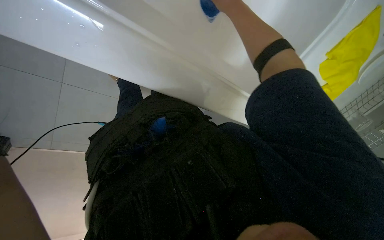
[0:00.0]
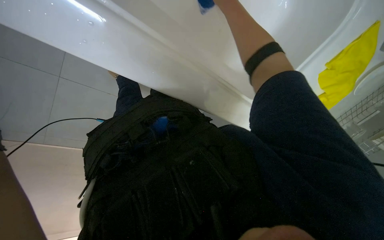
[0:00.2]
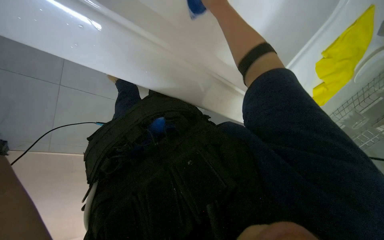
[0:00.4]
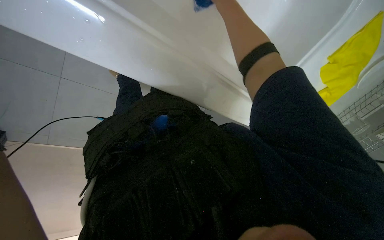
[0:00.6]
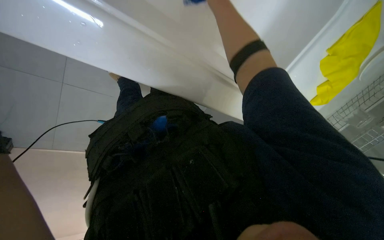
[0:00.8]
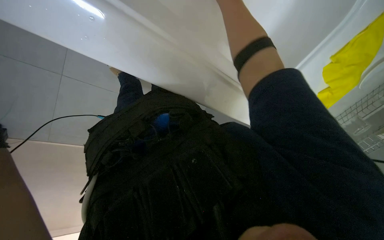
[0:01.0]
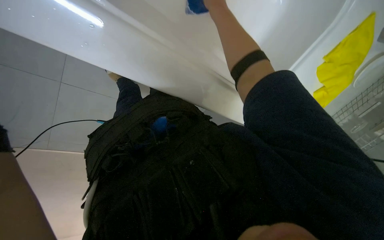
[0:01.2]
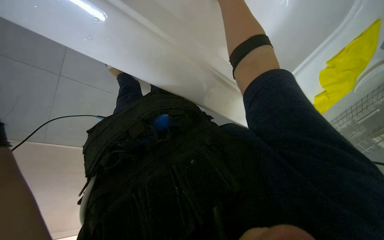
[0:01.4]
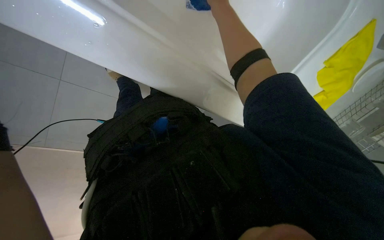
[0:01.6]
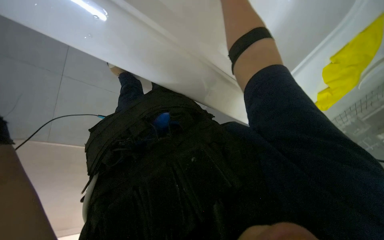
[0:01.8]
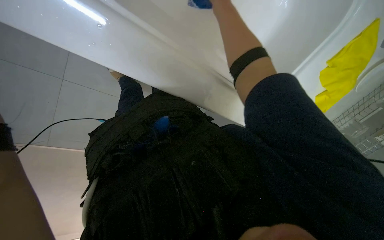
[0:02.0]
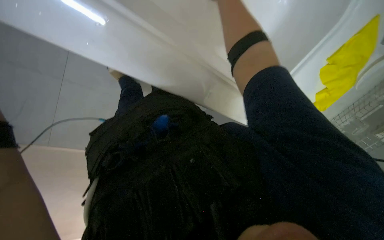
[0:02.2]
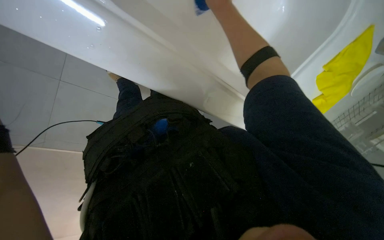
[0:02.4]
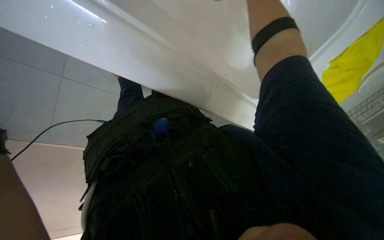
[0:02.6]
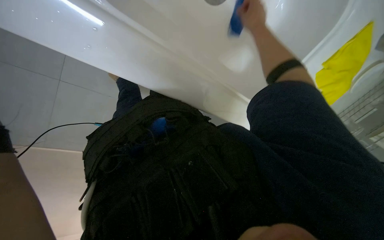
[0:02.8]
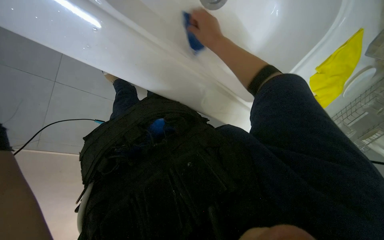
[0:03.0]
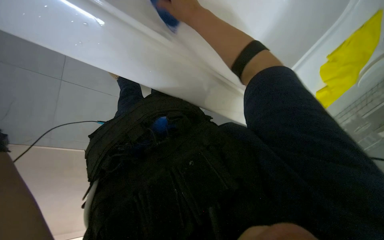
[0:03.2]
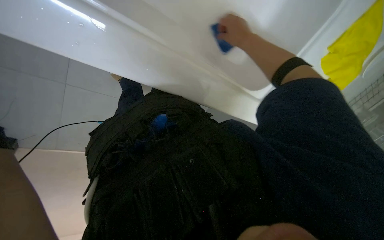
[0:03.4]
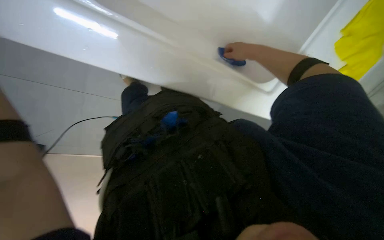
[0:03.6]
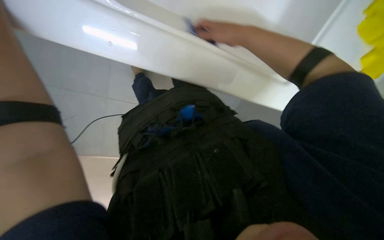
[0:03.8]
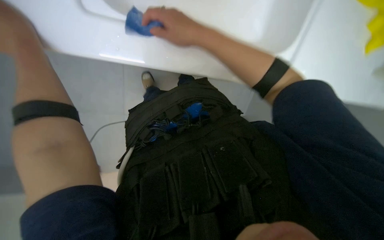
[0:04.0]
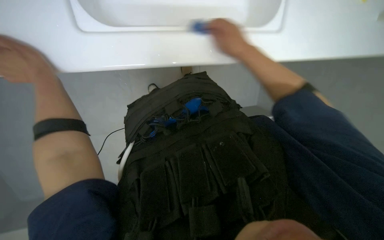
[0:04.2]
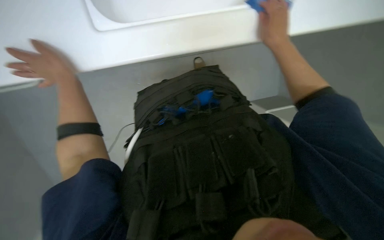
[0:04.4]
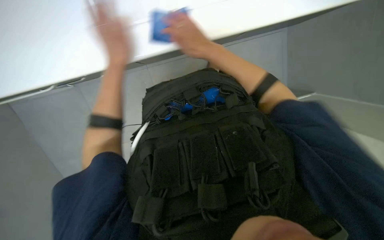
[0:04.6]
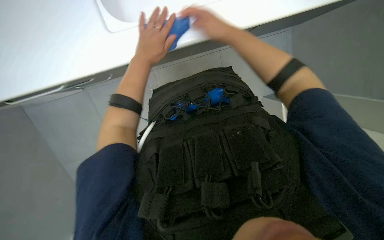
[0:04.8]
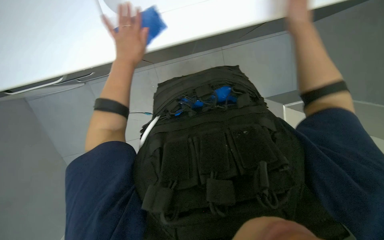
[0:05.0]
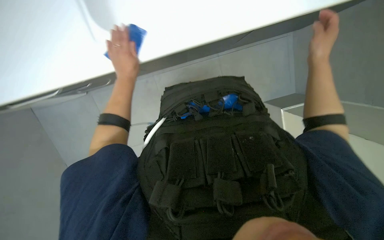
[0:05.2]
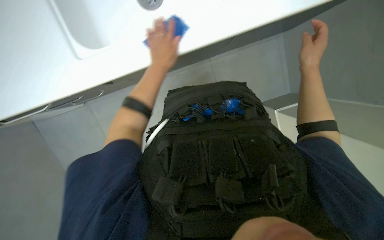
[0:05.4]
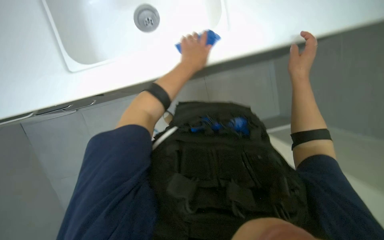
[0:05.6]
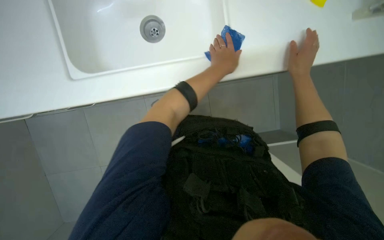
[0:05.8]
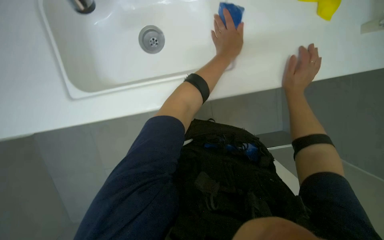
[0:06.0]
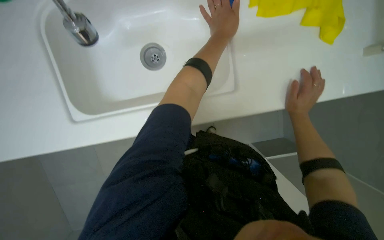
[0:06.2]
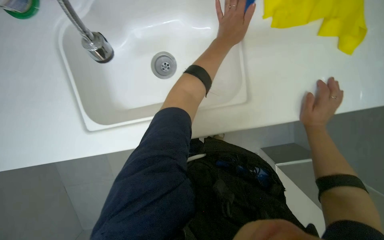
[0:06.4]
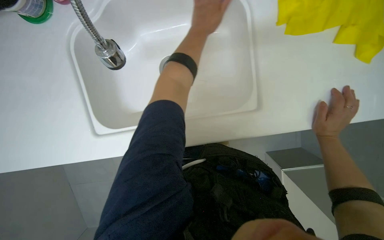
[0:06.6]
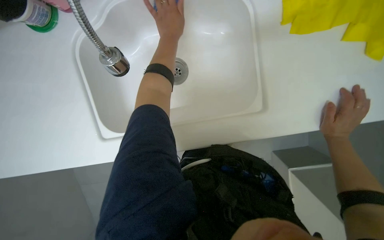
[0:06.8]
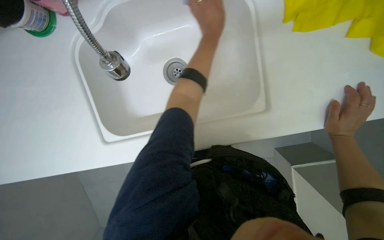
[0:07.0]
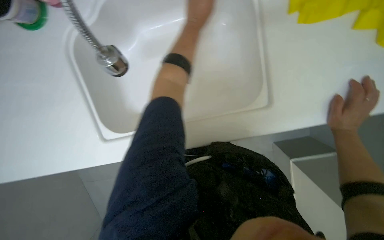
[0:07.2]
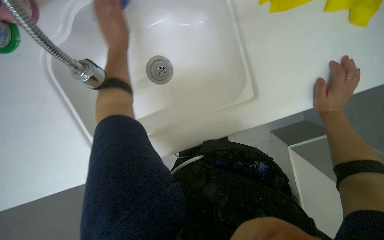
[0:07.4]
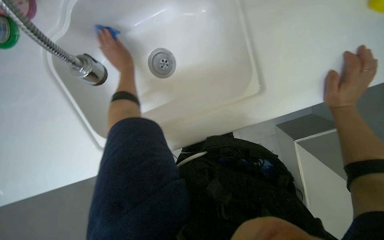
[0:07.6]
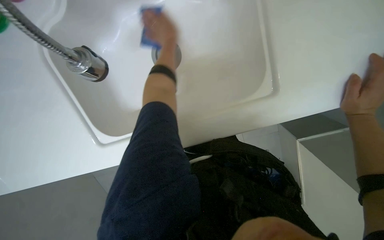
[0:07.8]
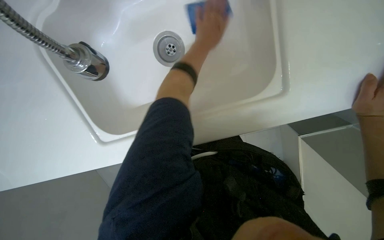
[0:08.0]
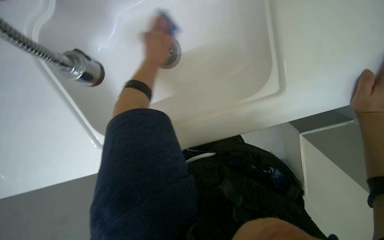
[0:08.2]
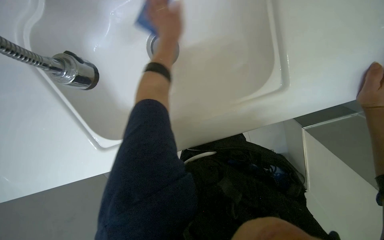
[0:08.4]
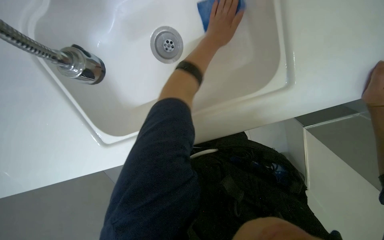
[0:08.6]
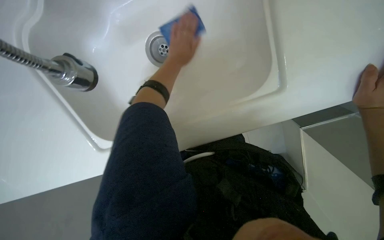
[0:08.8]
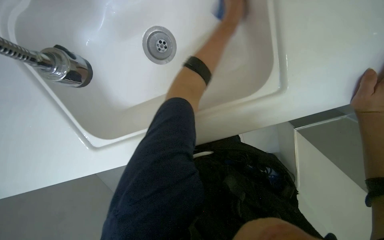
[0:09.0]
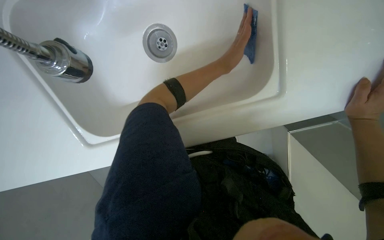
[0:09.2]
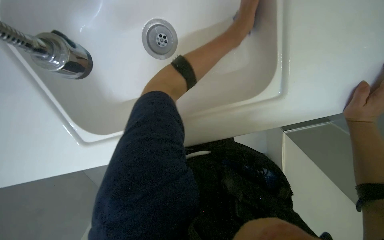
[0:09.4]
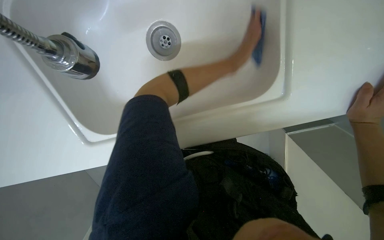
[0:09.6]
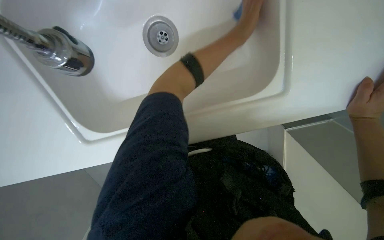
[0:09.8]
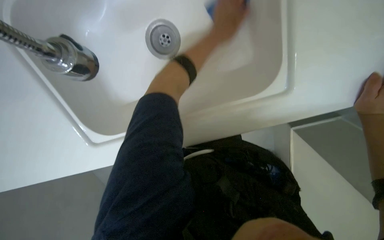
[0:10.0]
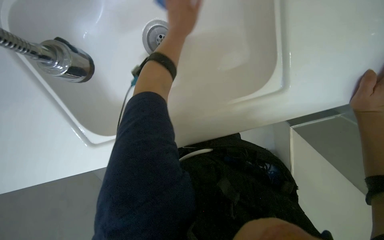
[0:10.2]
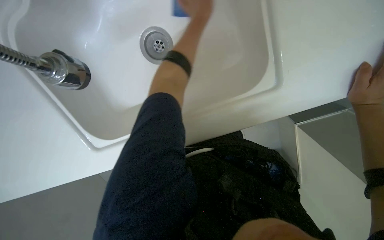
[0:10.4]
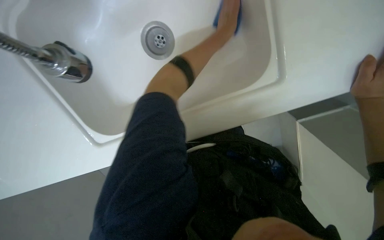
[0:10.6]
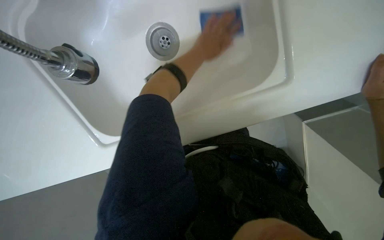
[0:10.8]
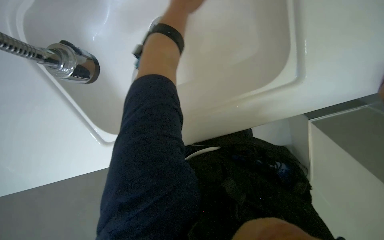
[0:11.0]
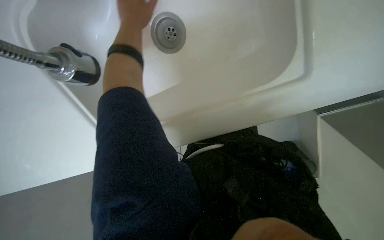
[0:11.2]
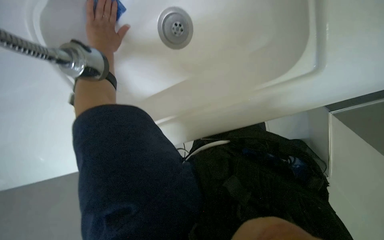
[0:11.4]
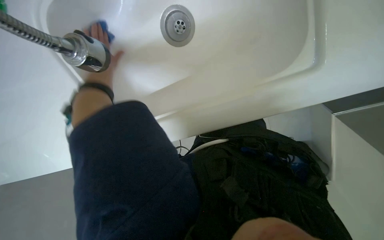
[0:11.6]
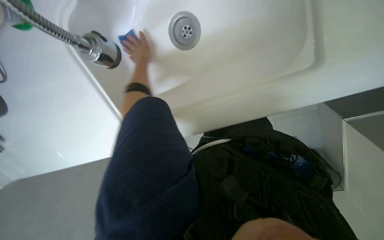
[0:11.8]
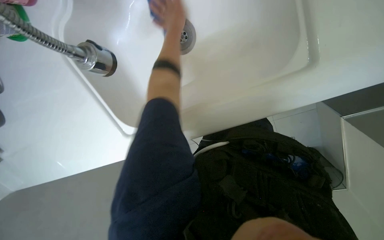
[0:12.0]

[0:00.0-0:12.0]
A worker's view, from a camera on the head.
Job: cleaning kitchen.
The whole recording: Cleaning kitchen sink. The worker scrubs the kitchen sink with a sponge, rinses it, and applies cleaner.
0:03.0 to 0:04.4: The right hand moves left and right over about 20 cm, changing direction 3 times.
0:04.4 to 0:06.0: The view tips upward by approximately 20 degrees. The scene turns approximately 30 degrees clockwise in the picture.
0:06.0 to 0:07.6: The left hand goes left and right, about 30 cm each way, reversing 2 times.
0:07.6 to 0:09.0: The left hand swings left and right, some 35 cm each way, with 4 reversals.
0:10.4 to 0:12.0: The left hand moves left and right over approximately 35 cm, changing direction 2 times.

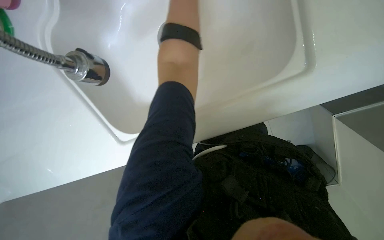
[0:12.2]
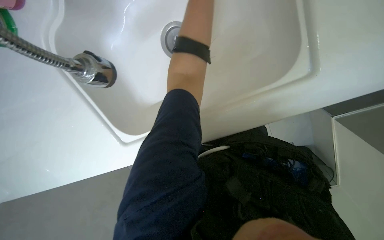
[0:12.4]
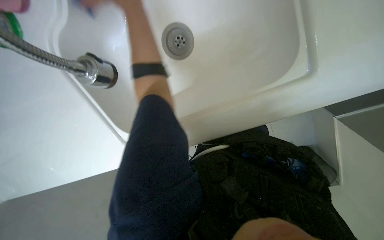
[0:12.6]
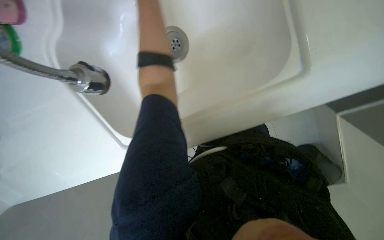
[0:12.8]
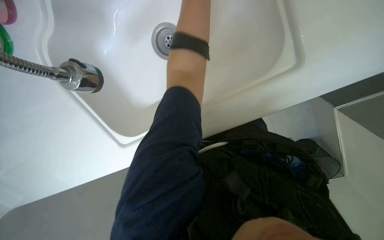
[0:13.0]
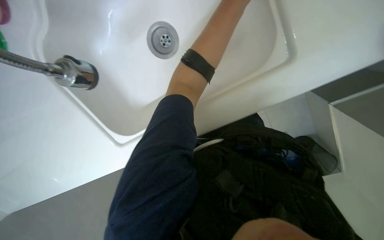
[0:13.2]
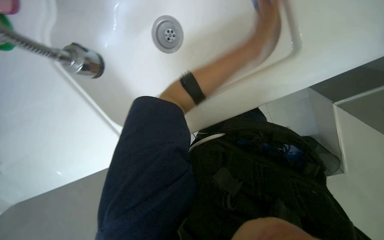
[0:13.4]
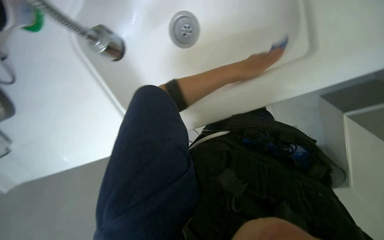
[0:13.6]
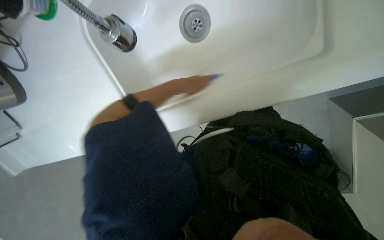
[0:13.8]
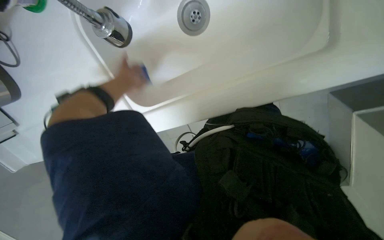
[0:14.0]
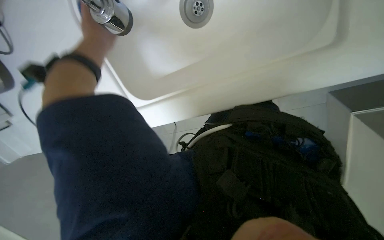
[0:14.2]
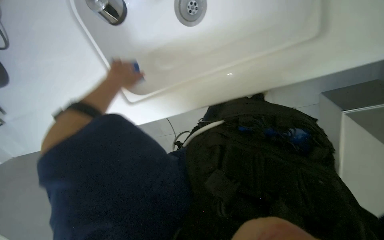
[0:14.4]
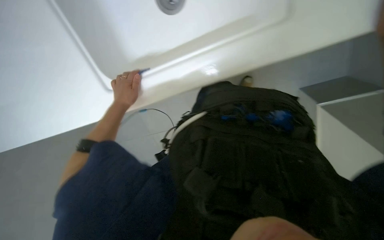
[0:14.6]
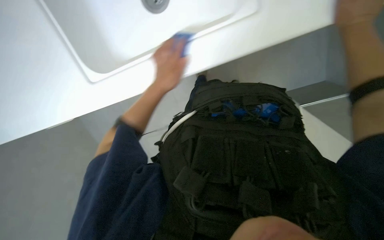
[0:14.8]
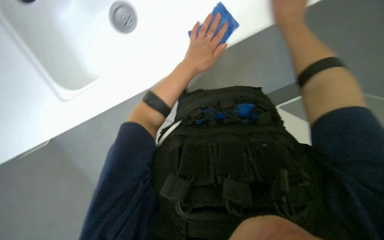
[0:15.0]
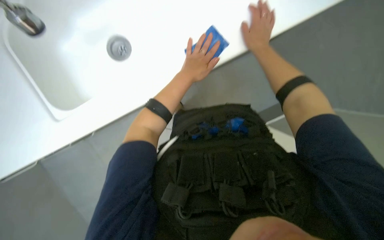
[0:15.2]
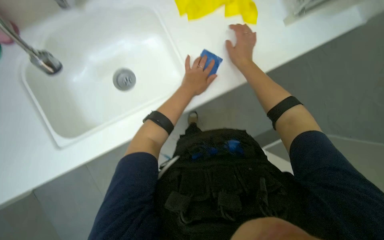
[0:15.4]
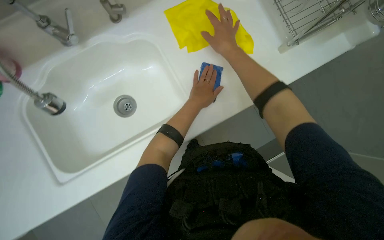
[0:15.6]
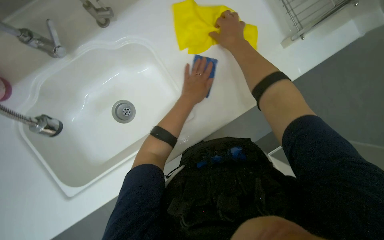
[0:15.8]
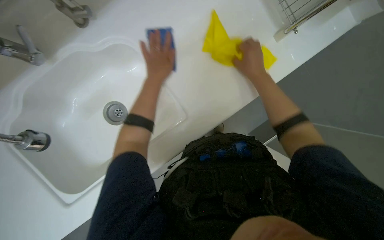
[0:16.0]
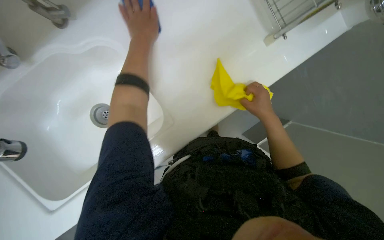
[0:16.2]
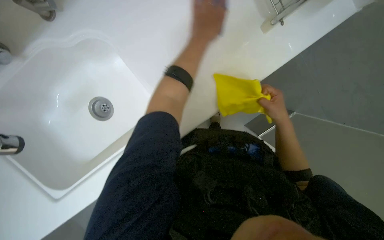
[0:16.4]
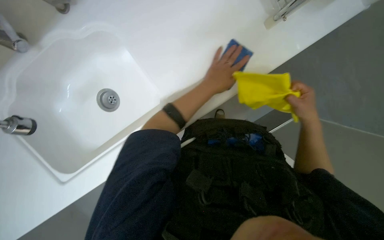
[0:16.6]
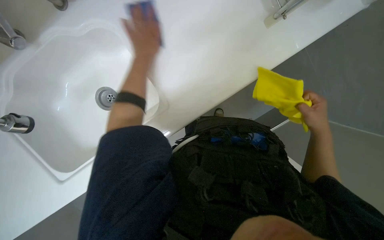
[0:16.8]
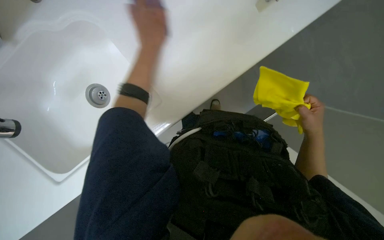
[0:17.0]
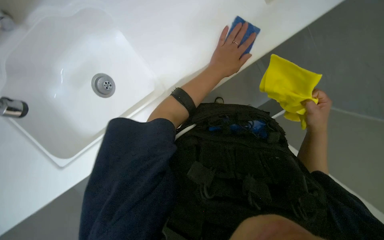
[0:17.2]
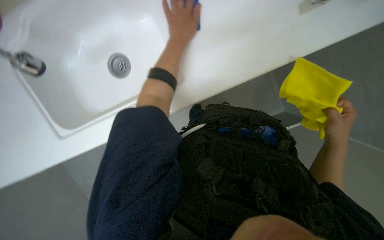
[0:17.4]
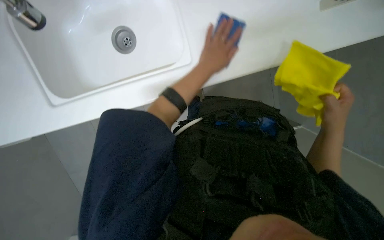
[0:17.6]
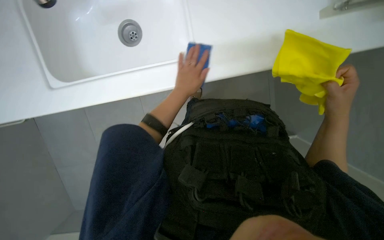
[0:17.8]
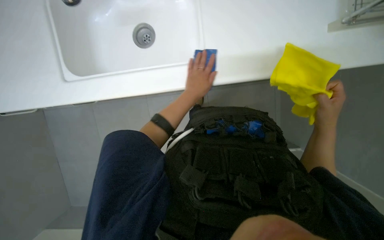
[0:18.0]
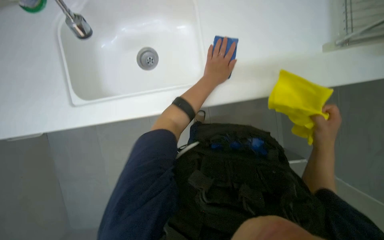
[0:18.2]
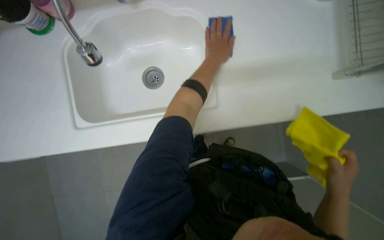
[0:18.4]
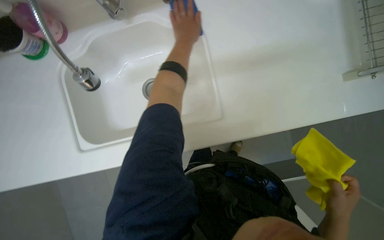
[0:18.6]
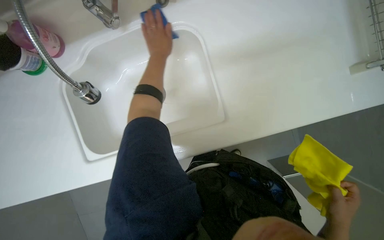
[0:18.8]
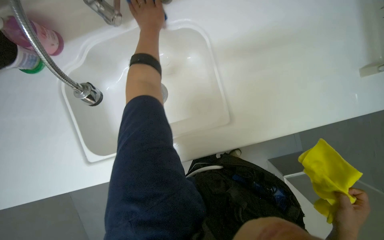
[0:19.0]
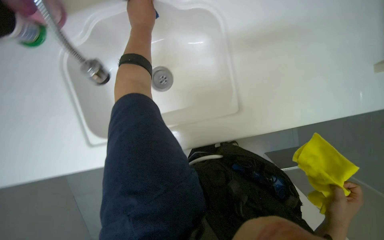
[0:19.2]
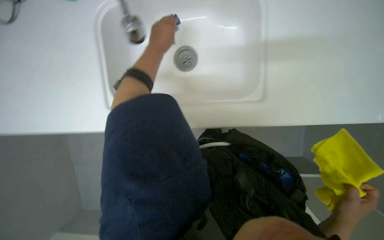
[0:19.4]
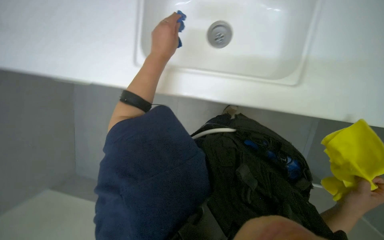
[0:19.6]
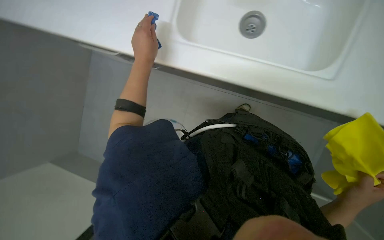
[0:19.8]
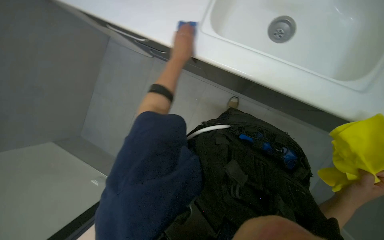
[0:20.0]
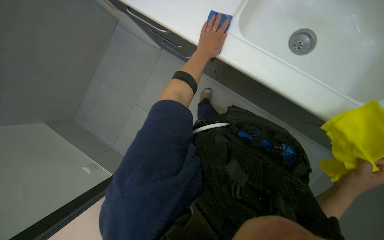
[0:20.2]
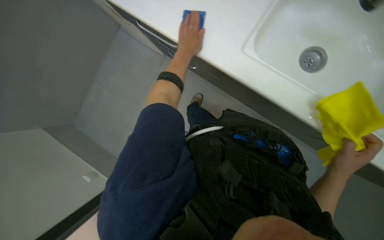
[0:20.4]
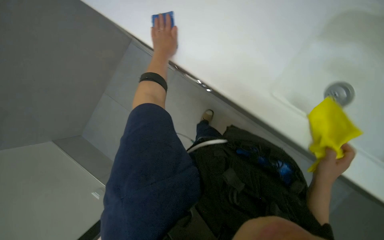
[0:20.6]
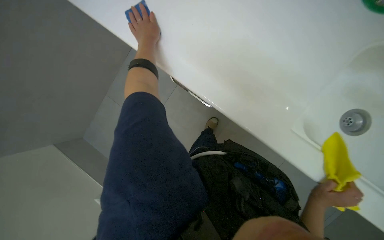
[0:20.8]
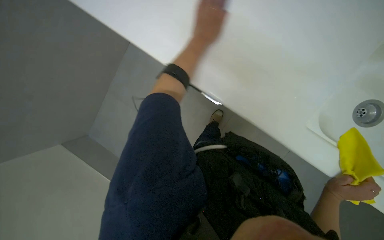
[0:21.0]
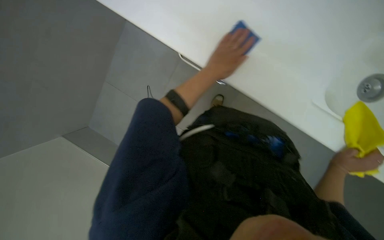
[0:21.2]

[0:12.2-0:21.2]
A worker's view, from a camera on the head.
Job: cleaning kitchen.
The whole recording: Cleaning kitchen sink. The worker scrubs the kitchen sink with a sponge, rinses it, and applies cleaner.
0:13.8 to 0:15.2: The left hand moves some 15 cm to the left and comes back.
0:15.2 to 0:16.6: The view tips upward by some 20 degrees. The left hand travels to the right by approximately 10 cm, and reaches some 15 cm up the picture, then returns. The right hand heads down the picture and to the right, covering roughly 25 cm.
0:16.6 to 0:18.2: The left hand reaches some 10 cm up the picture, then returns.
0:18.2 to 0:19.8: The wearer looks some 25 degrees further to the left.
0:19.8 to 0:21.2: The left hand moves up the picture, roughly 10 cm, and reaches approximately 15 cm to the right, then returns.
